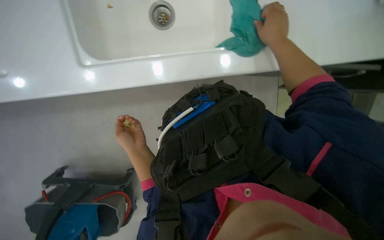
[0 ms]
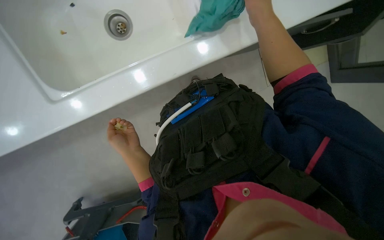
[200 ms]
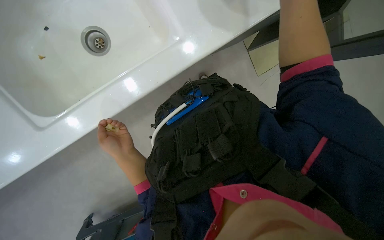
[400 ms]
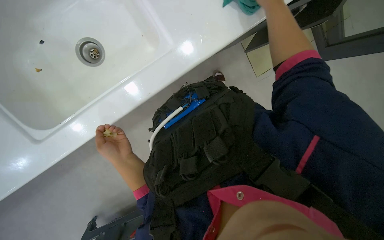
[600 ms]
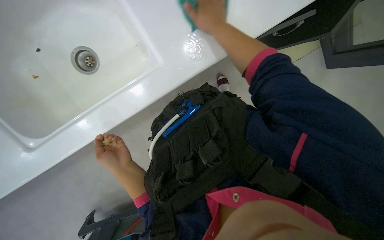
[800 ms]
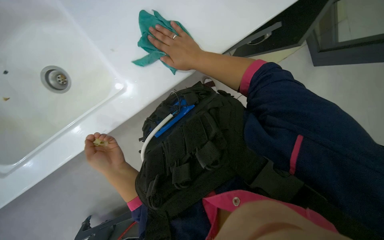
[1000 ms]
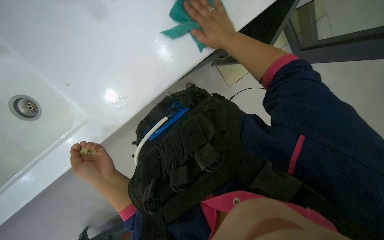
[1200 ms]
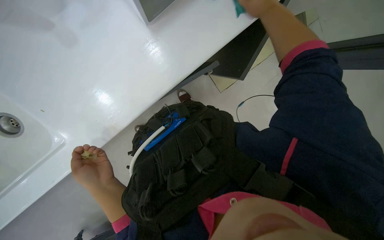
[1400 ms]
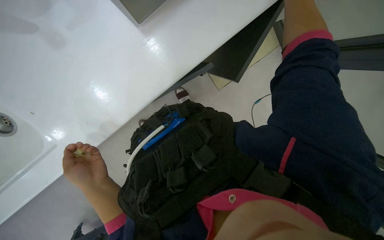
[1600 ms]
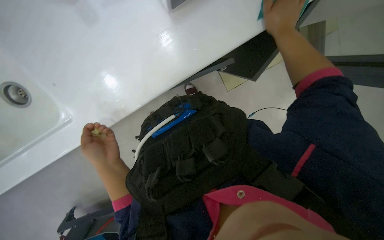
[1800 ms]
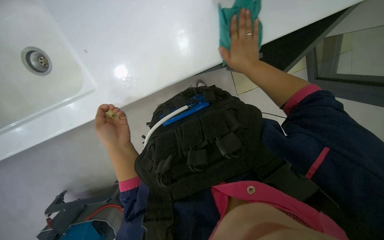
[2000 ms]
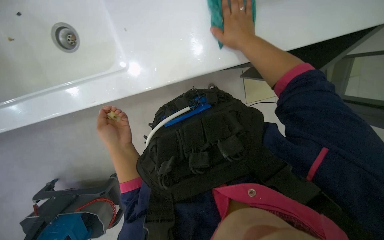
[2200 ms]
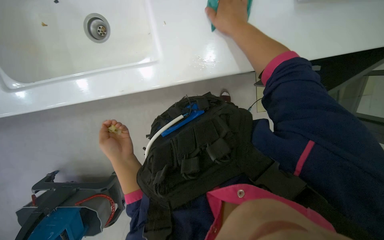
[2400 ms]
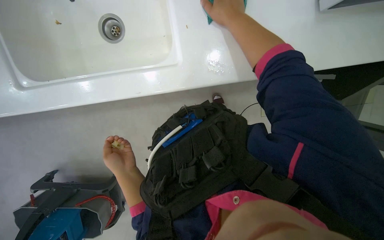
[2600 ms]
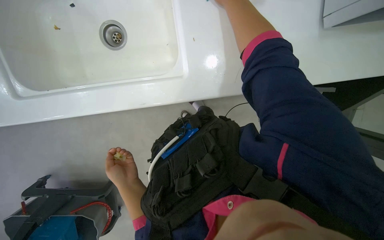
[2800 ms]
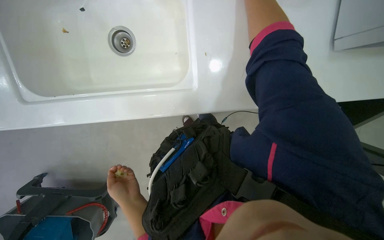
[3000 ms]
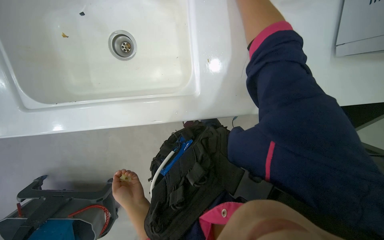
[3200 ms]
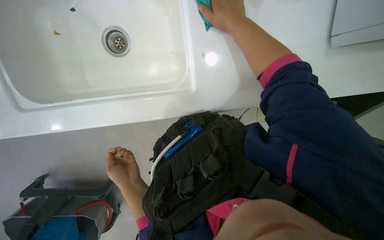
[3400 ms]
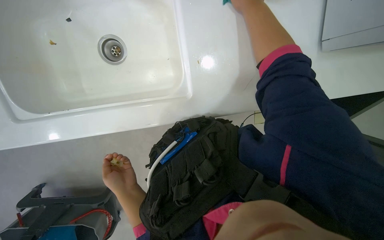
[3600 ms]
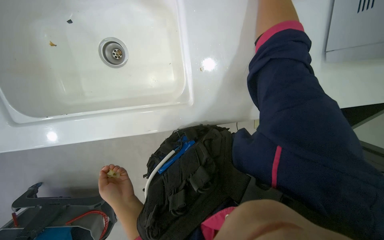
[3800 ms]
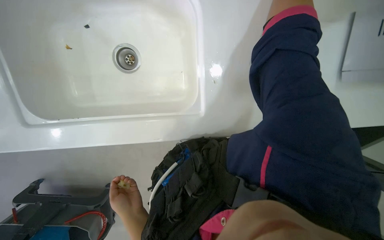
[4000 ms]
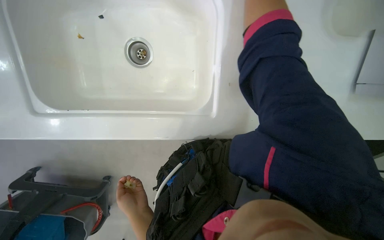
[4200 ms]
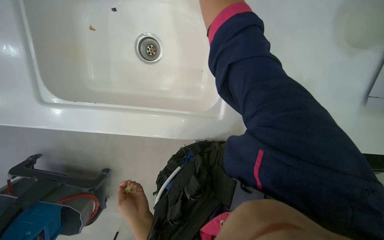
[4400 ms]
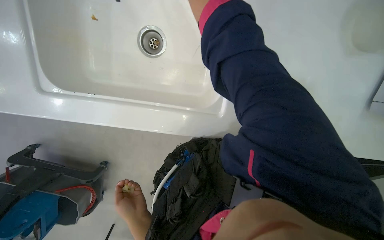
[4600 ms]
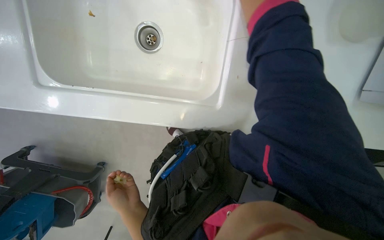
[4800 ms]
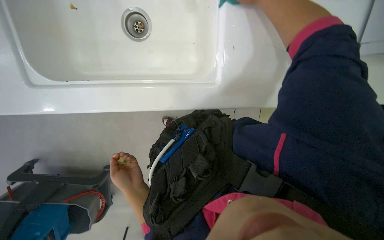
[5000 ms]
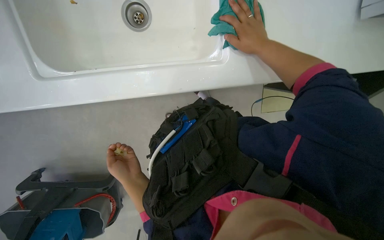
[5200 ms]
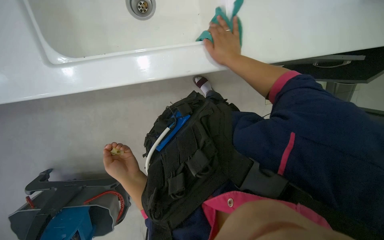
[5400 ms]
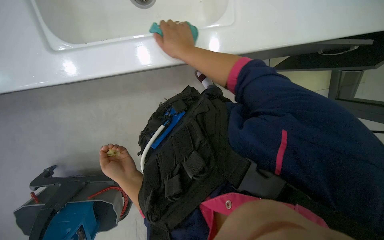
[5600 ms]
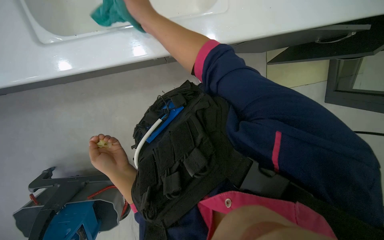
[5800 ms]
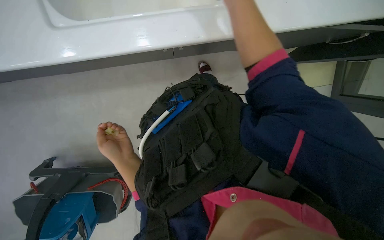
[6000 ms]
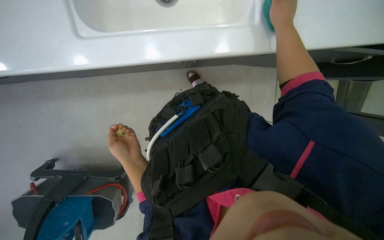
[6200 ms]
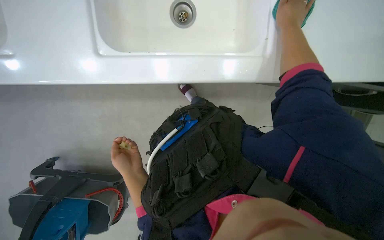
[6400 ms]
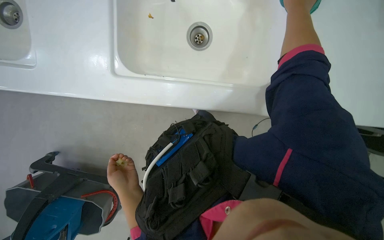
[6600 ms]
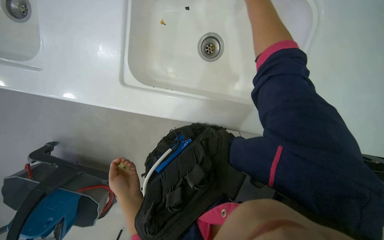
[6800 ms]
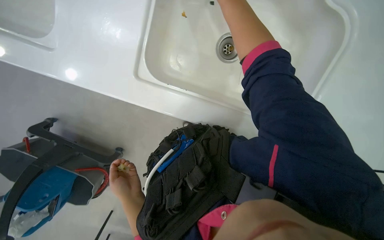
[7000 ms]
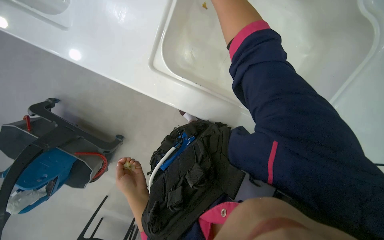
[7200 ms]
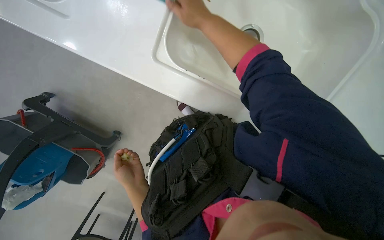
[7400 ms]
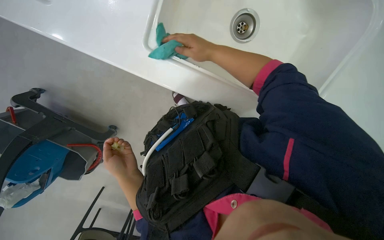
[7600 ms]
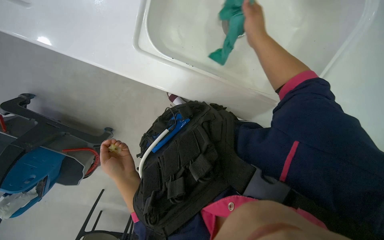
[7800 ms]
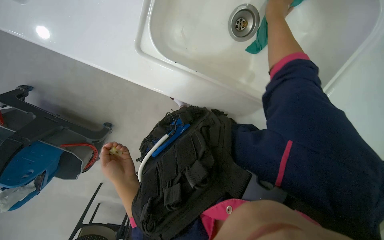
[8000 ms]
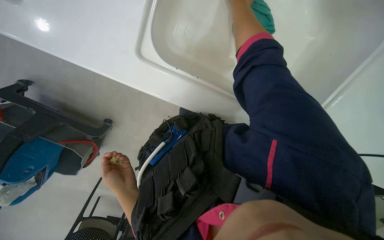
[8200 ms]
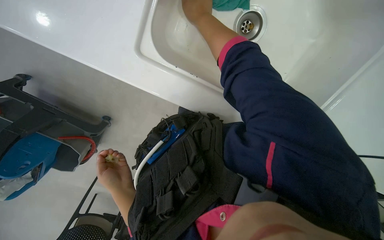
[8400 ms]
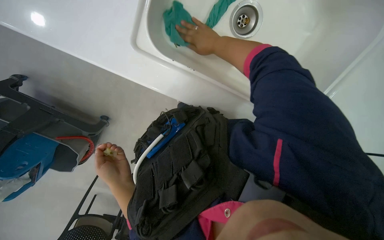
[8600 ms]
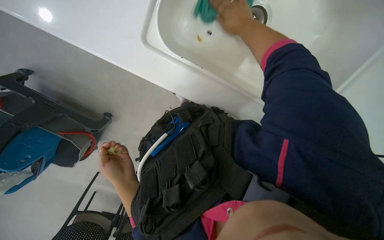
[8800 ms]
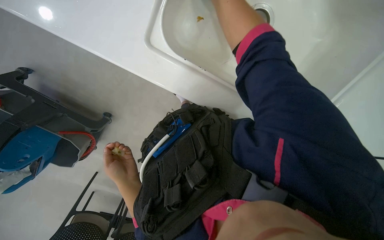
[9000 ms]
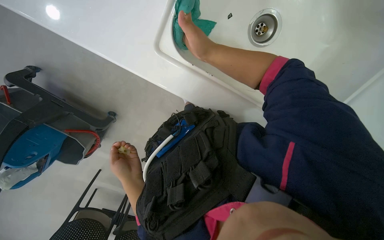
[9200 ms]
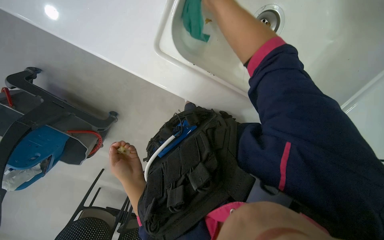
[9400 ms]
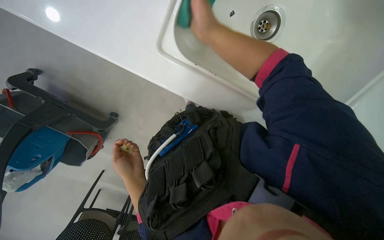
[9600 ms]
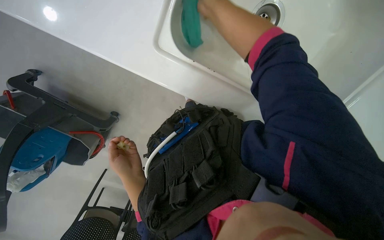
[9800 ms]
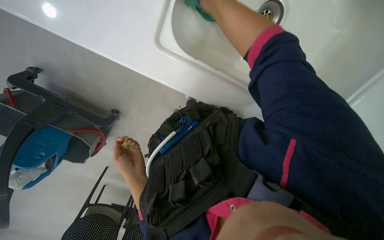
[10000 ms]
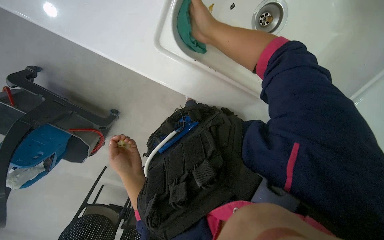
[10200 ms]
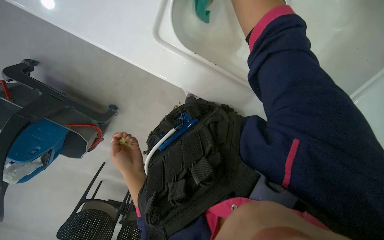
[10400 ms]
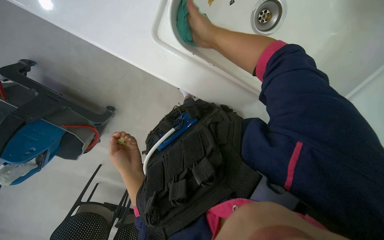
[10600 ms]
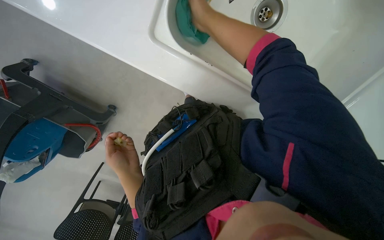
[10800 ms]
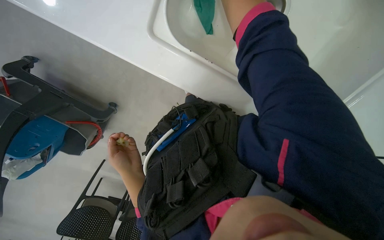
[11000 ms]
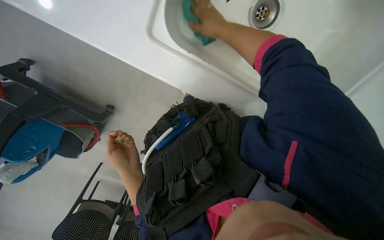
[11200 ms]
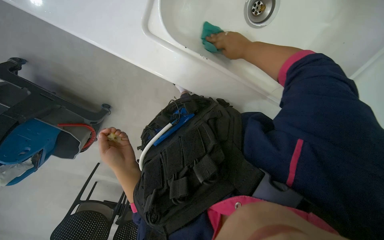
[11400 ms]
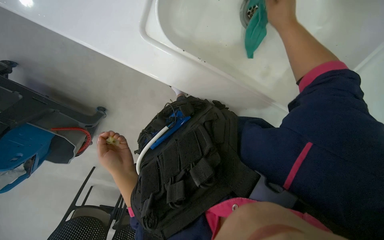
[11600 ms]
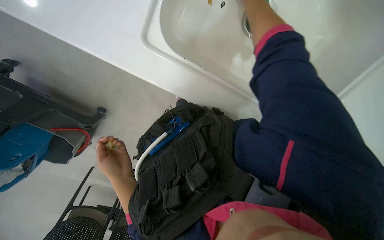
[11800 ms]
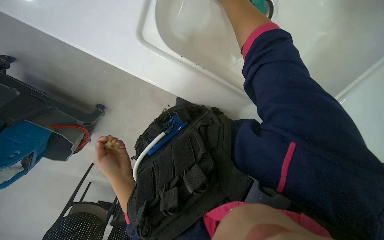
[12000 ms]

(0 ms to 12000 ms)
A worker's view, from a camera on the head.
Job: cleaning kitchen.
The whole recording: Cleaning kitchen sink and counter. The worker wipes the kitchen sink and surrounding counter with a cloth.
0 ms - 1600 ms: The wearer looks some 40 degrees further to the right.
9000 ms - 10400 ms: The right hand goes nearer and farther, some 20 cm each way, reversing 2 times.

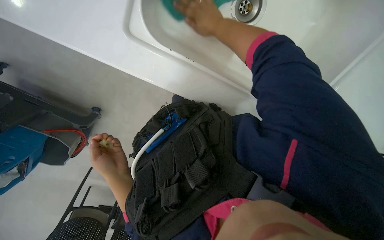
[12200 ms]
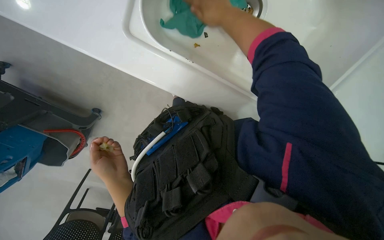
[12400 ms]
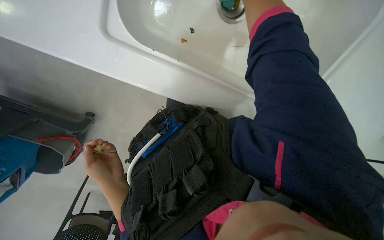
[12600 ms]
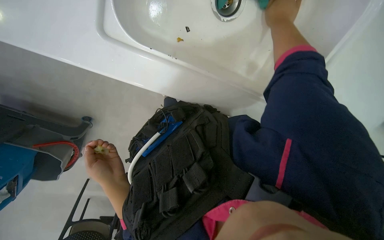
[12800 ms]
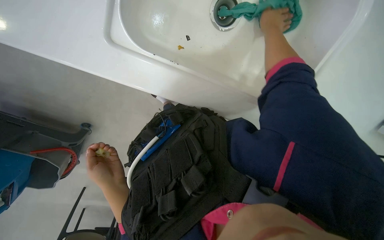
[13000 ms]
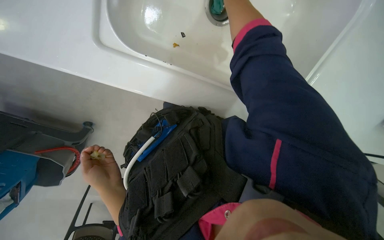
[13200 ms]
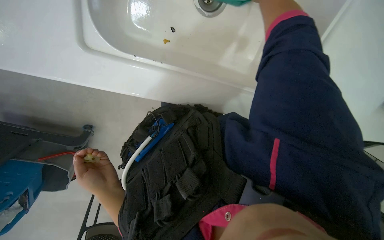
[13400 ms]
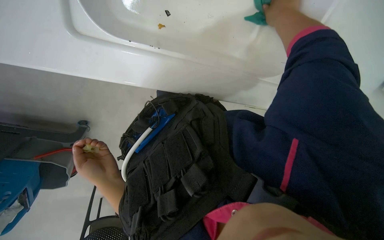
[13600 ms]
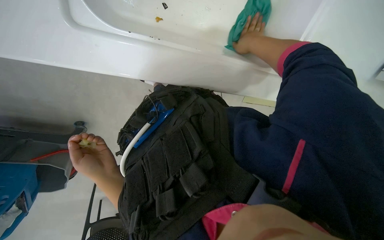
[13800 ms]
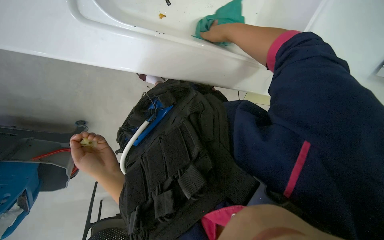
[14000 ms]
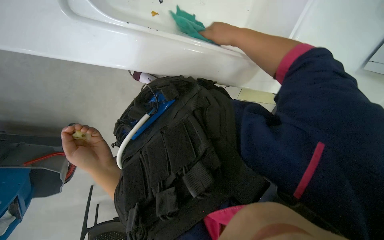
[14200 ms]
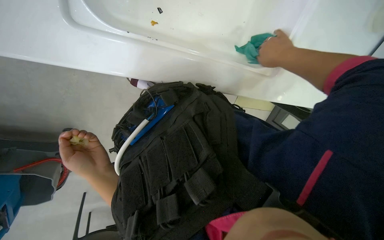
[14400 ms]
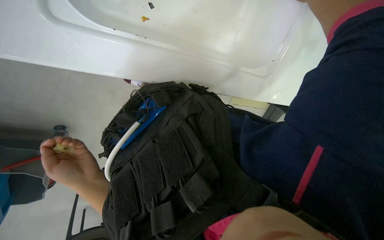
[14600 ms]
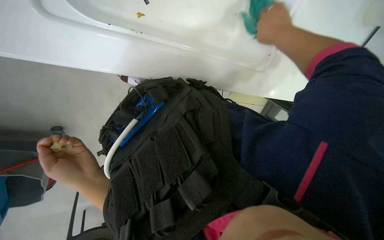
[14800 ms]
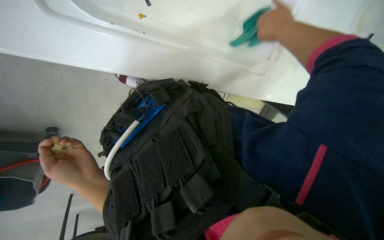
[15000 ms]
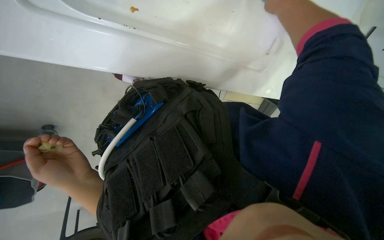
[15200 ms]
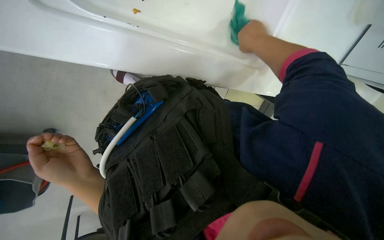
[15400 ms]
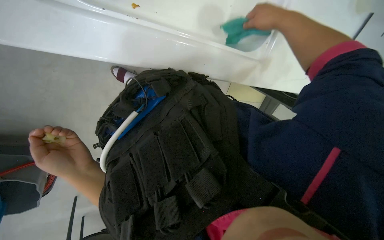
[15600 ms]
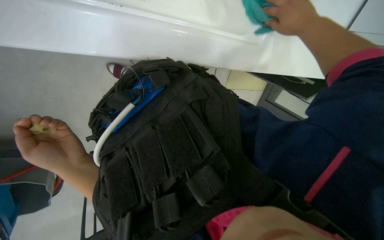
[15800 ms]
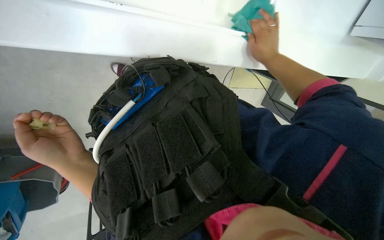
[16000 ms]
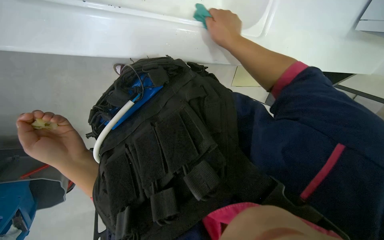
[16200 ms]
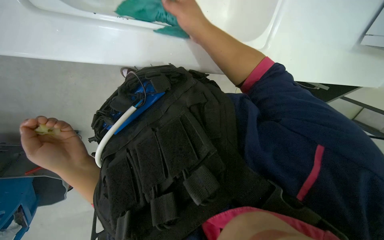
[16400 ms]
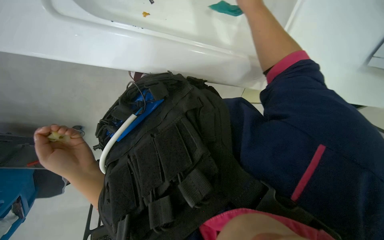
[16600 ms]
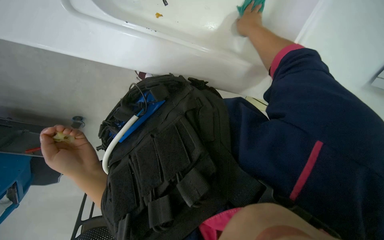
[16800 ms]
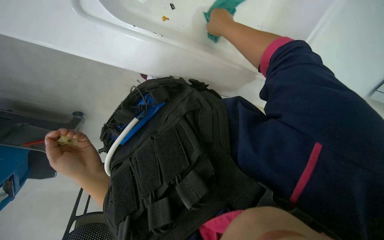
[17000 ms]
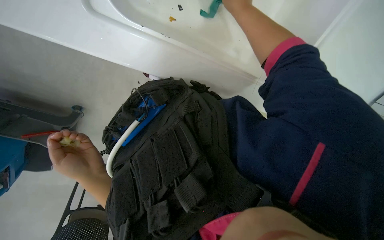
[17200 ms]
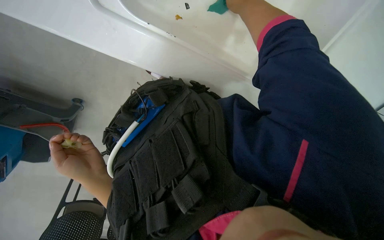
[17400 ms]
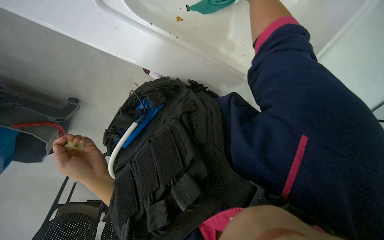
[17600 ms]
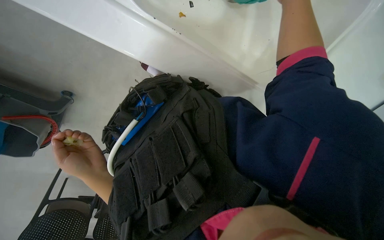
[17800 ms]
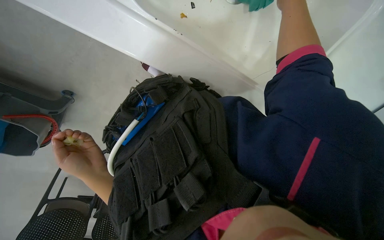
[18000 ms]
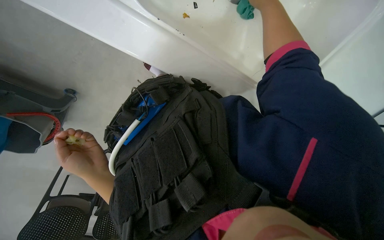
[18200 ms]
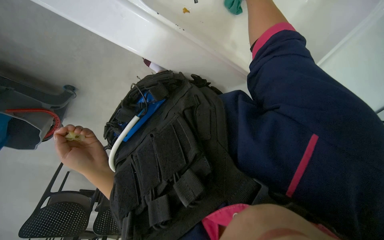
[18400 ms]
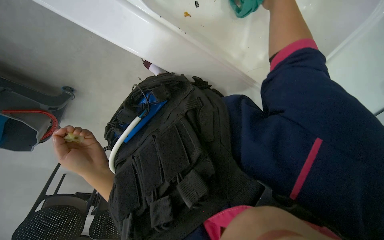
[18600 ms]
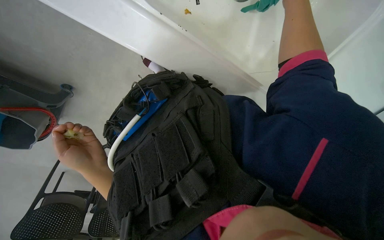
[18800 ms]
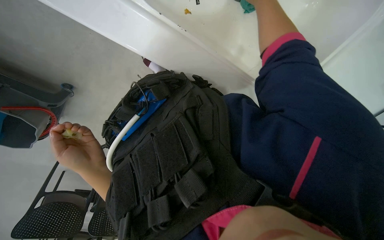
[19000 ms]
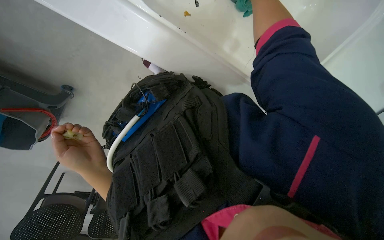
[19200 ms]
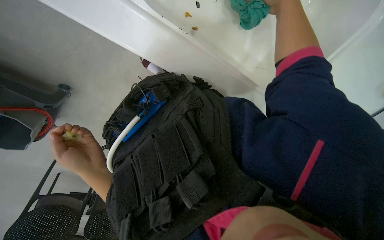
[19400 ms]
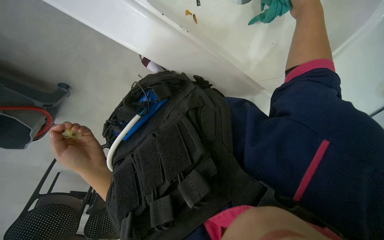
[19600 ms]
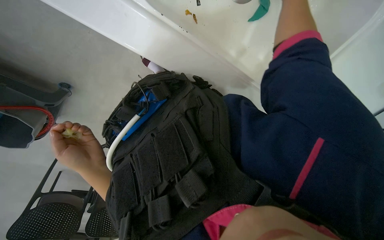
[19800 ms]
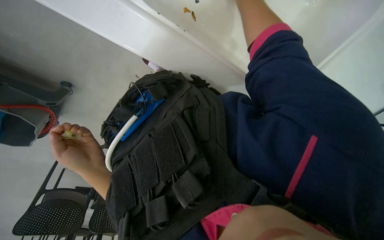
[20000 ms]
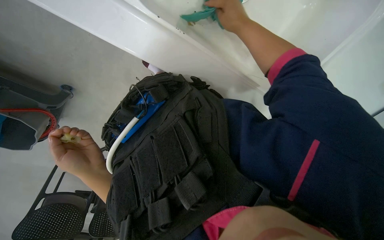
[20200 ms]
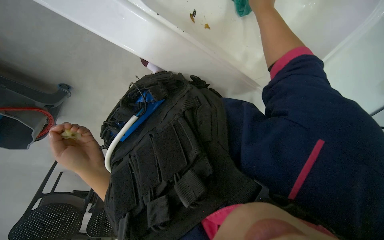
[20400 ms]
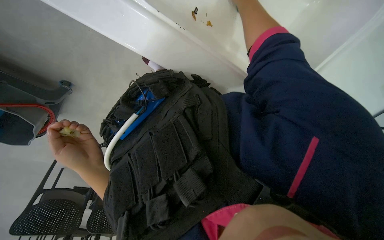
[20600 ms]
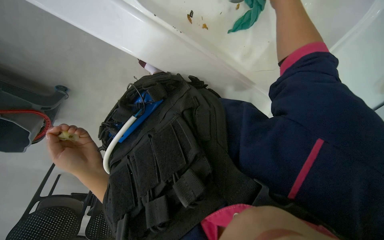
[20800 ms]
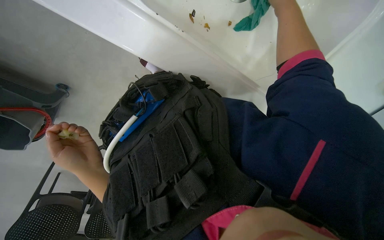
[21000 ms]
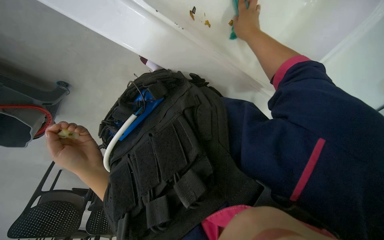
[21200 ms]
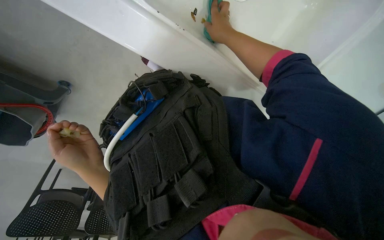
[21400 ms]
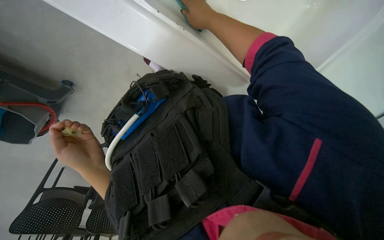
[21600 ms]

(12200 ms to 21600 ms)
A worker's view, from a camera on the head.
Job: cleaning kitchen.
The whole recording: Cleaning kitchen sink and counter. The worker wipes the kitchen sink and surrounding counter with a cloth.
13800 ms - 15400 ms: The right hand reaches some 15 cm nearer to the camera, then returns.
15400 ms - 17000 ms: The right hand goes approximately 10 cm to the left.
